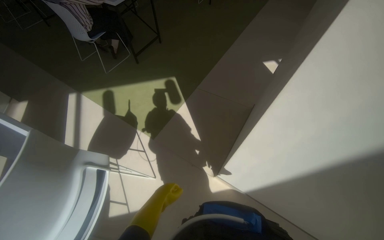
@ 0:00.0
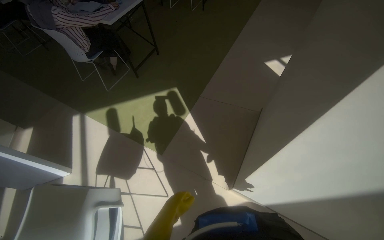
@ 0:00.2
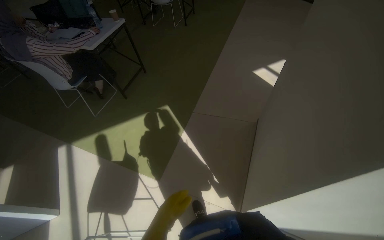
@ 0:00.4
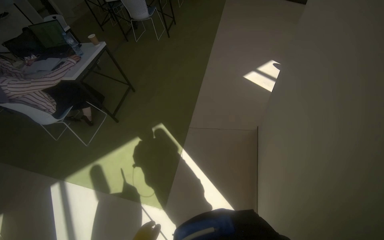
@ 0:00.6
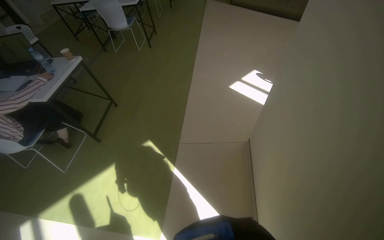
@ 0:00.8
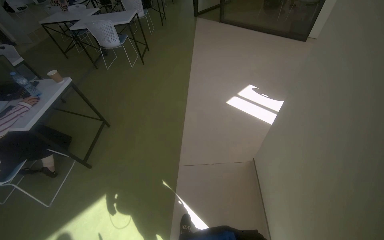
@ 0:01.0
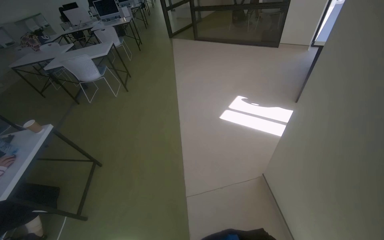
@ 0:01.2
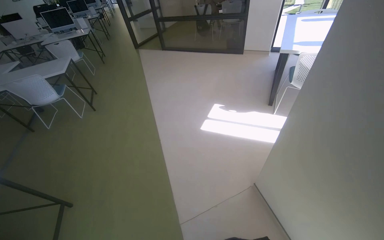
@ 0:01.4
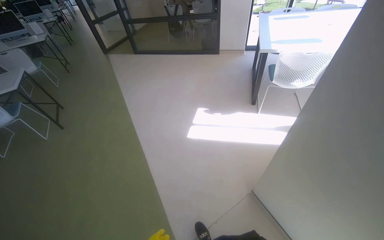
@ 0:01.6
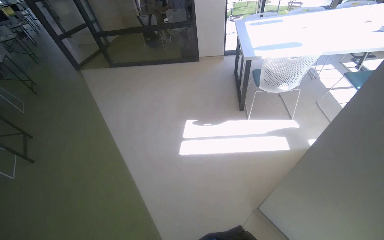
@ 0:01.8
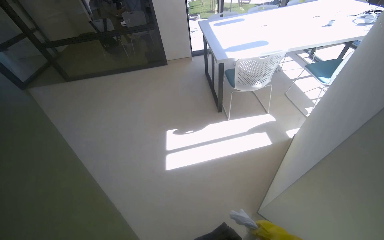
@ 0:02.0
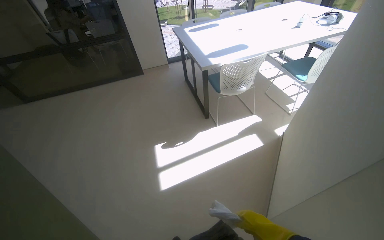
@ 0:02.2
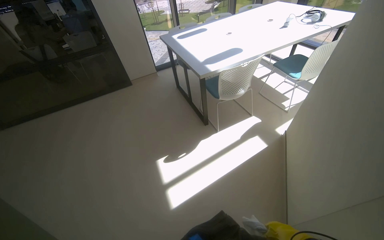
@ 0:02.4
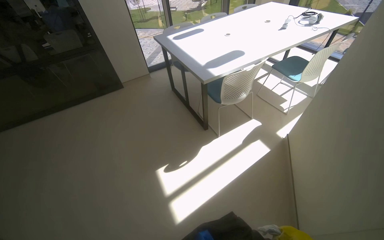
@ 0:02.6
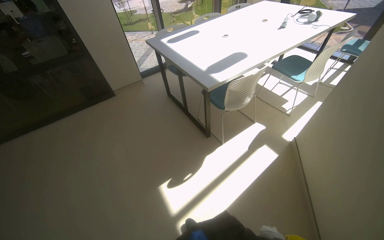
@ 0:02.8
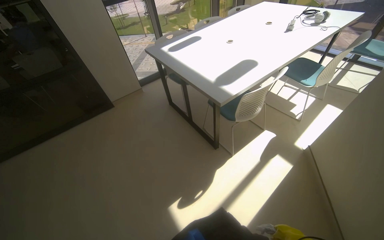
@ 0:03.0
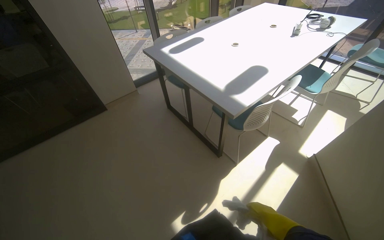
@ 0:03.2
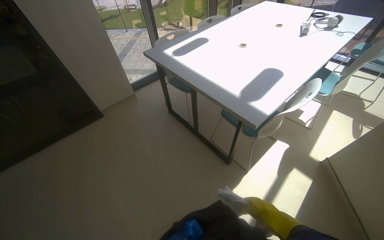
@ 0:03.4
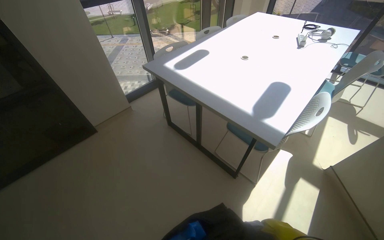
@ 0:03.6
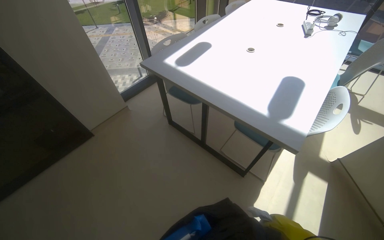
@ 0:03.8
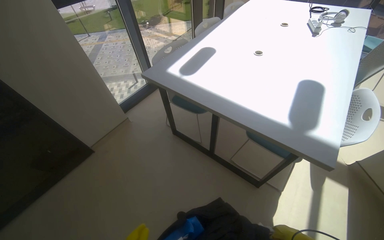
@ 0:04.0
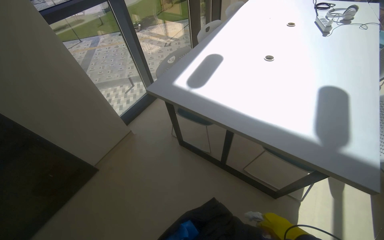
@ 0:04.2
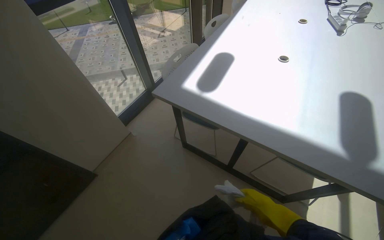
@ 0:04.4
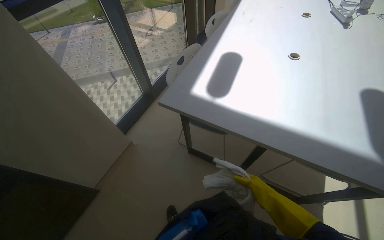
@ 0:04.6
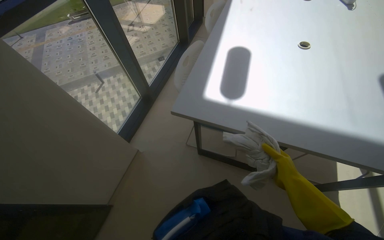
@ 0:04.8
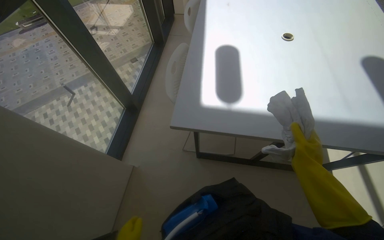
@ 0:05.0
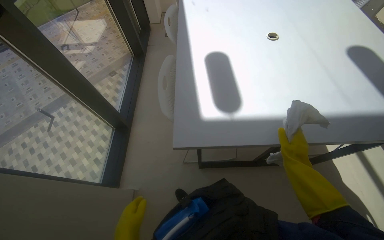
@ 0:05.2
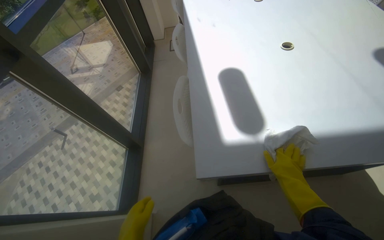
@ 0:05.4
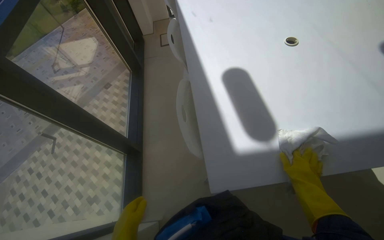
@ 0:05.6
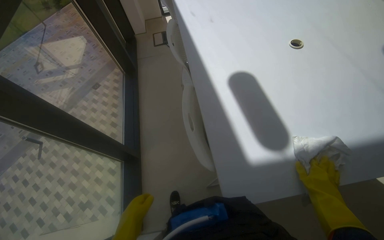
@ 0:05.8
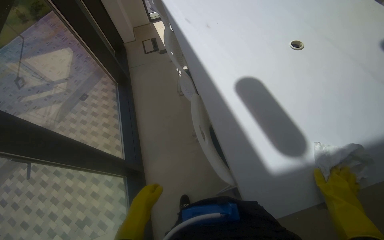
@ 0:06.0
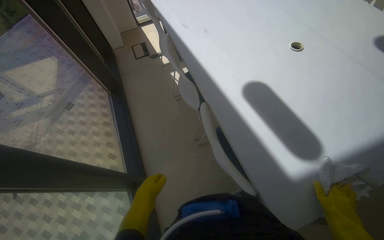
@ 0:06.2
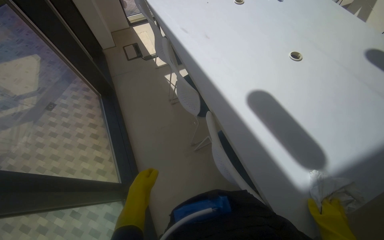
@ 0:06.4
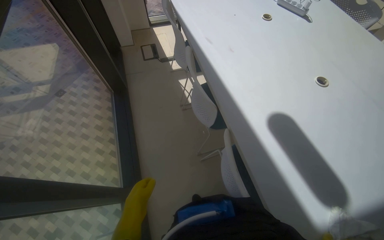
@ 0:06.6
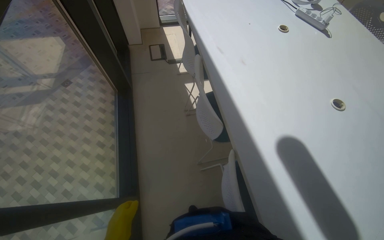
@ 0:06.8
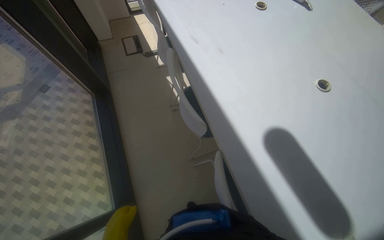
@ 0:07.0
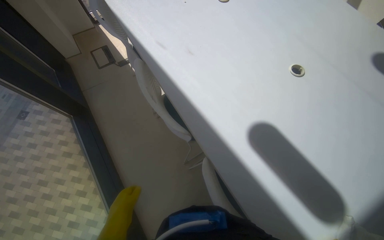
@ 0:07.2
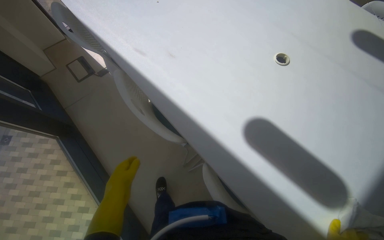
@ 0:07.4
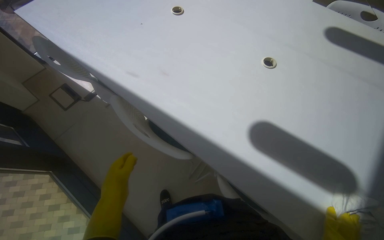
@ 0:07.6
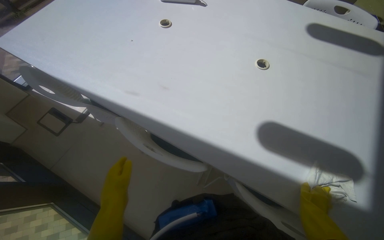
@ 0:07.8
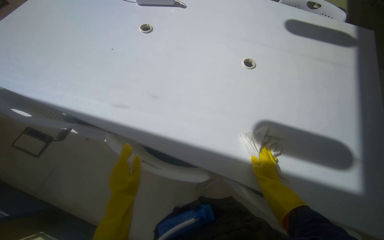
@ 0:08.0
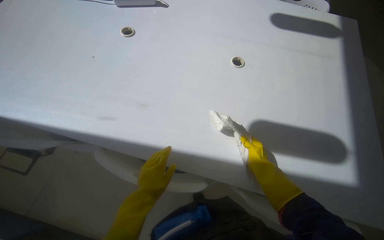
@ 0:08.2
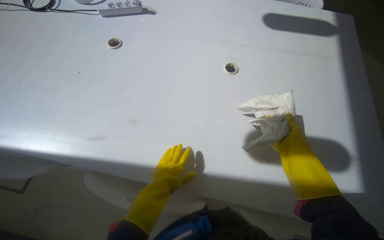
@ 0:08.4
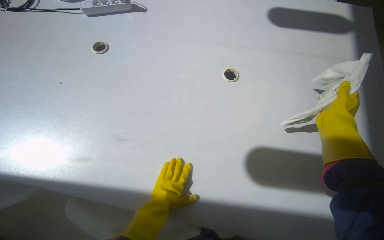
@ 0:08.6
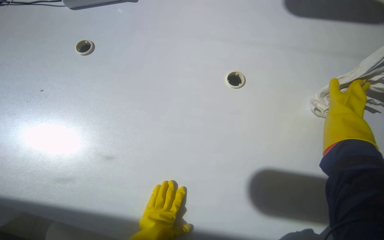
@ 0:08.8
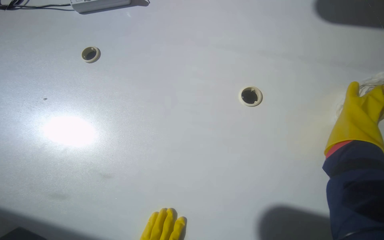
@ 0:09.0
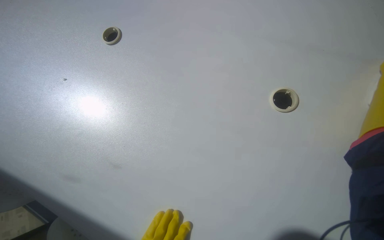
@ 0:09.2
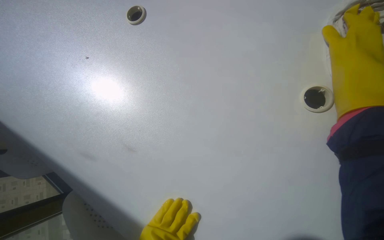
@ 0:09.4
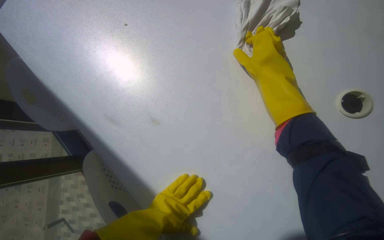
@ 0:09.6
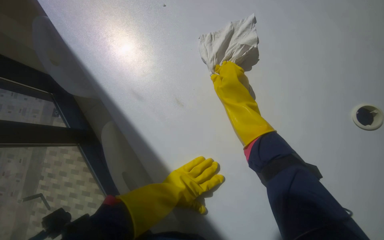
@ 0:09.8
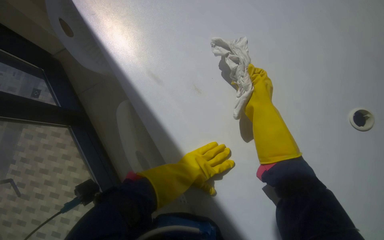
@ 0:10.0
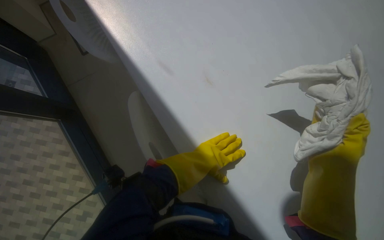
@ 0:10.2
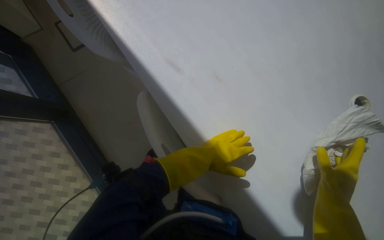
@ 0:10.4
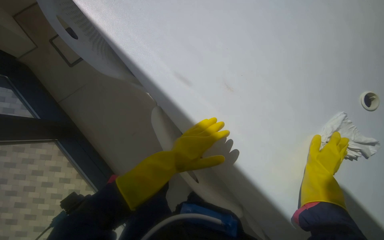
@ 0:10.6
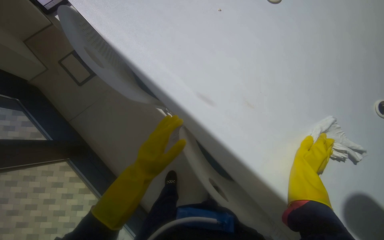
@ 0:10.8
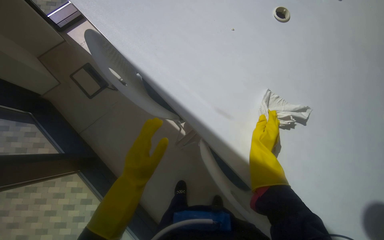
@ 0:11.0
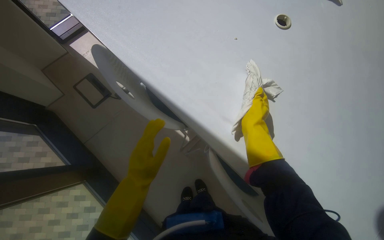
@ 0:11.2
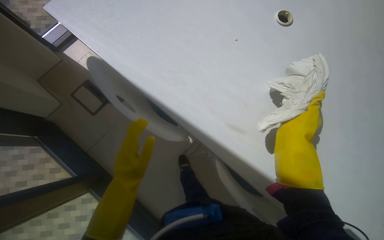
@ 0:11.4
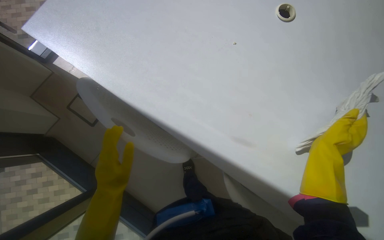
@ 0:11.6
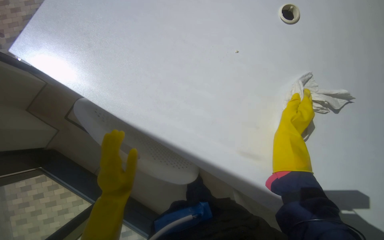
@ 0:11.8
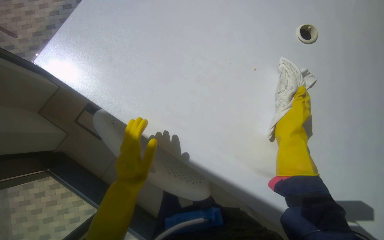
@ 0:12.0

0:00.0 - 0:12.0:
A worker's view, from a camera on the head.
Job: wiping surfaces.
The whole recording: Cleaning table surface. The worker wipes a long white table surface with a white cloth.
0:00.0 - 0:01.6: The camera is carried roughly 1 m. The wearer looks roughly 60 degrees further to the right. The wearer looks about 20 degrees further upward.
0:01.6 - 0:03.0: The wearer moves about 1 m. The wearer's head swings approximately 50 degrees to the right.
0:03.0 - 0:04.4: The head travels some 1 m. The wearer looks roughly 20 degrees further to the right.
0:04.4 - 0:06.0: The camera travels approximately 90 cm. The wearer's head swings roughly 50 degrees to the right.
0:06.0 - 0:07.6: The head travels approximately 50 cm. The wearer's head swings about 35 degrees to the right.
0:07.6 - 0:09.0: The camera is carried some 50 cm.
0:09.0 - 0:10.4: The camera pitches downward, by some 15 degrees. The scene rotates clockwise by approximately 40 degrees.
0:10.4 - 0:12.0: The camera is carried roughly 40 cm. The scene turns some 25 degrees counterclockwise in the picture.

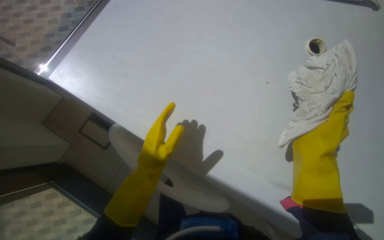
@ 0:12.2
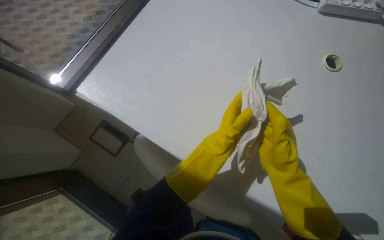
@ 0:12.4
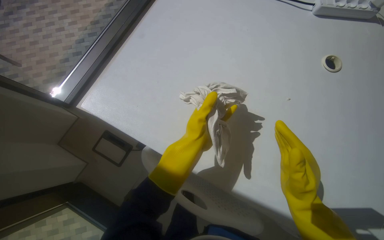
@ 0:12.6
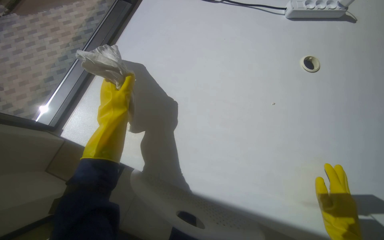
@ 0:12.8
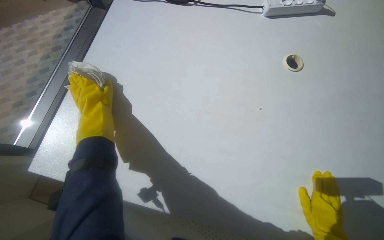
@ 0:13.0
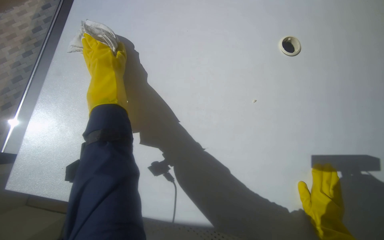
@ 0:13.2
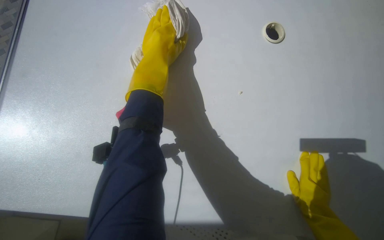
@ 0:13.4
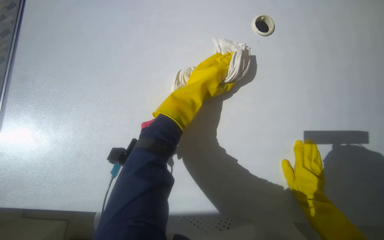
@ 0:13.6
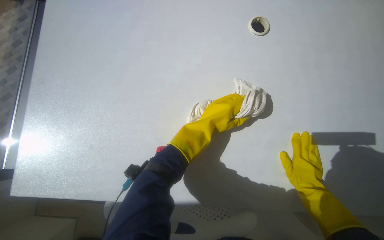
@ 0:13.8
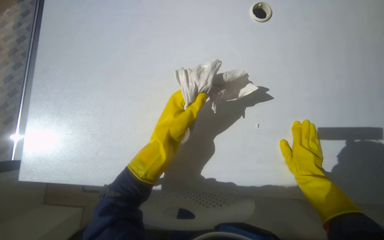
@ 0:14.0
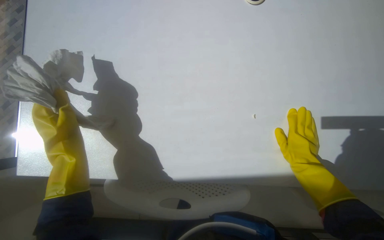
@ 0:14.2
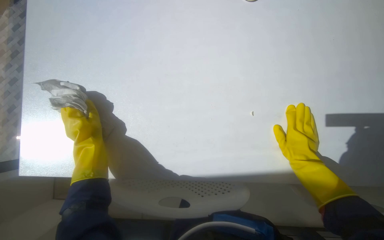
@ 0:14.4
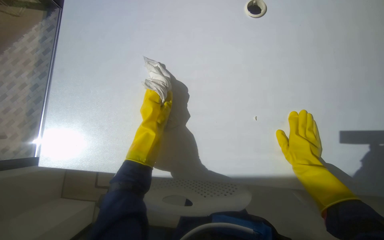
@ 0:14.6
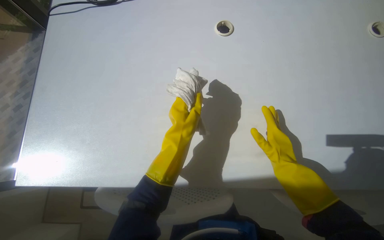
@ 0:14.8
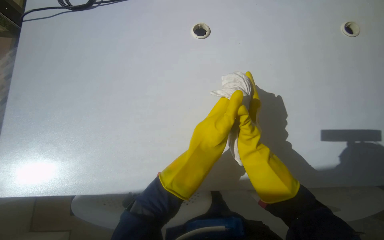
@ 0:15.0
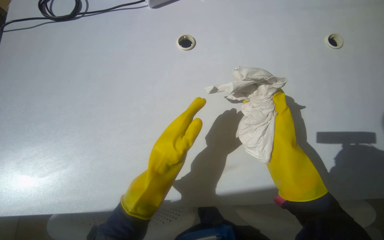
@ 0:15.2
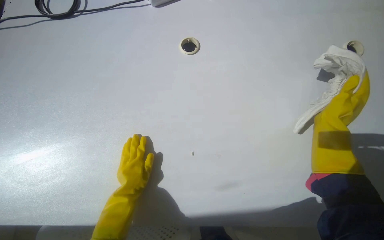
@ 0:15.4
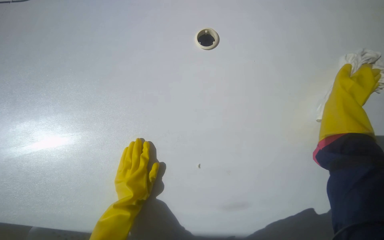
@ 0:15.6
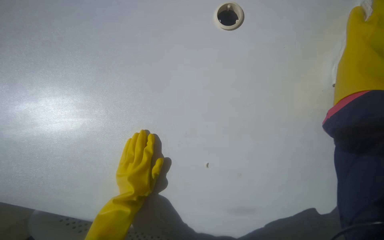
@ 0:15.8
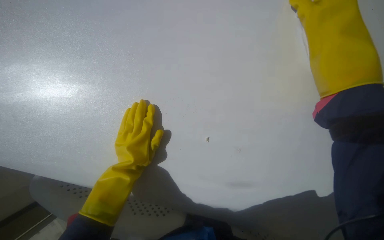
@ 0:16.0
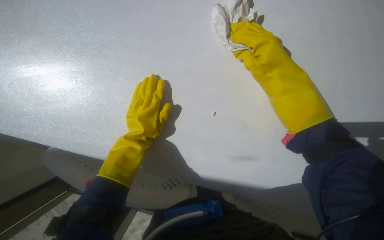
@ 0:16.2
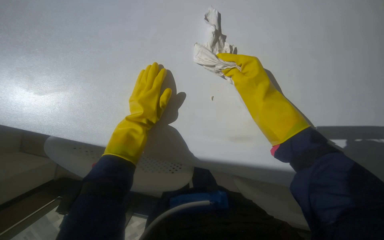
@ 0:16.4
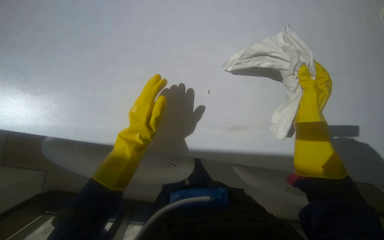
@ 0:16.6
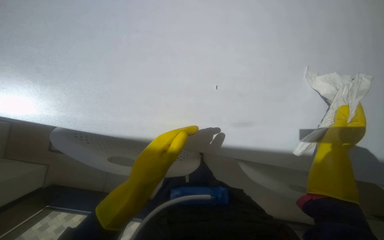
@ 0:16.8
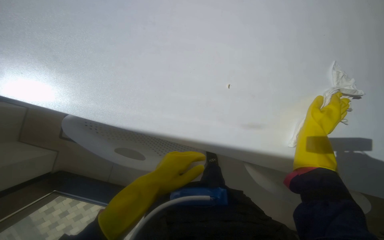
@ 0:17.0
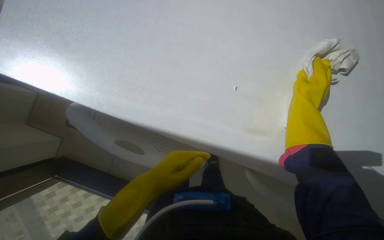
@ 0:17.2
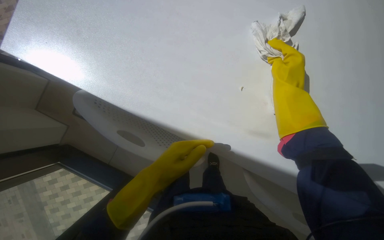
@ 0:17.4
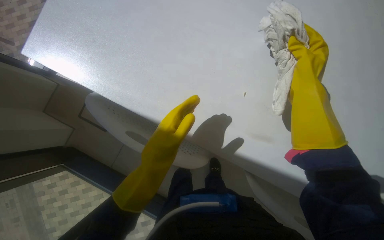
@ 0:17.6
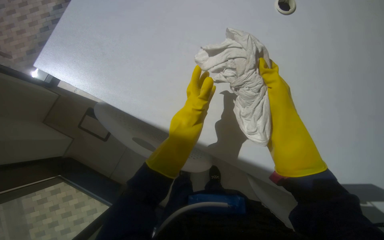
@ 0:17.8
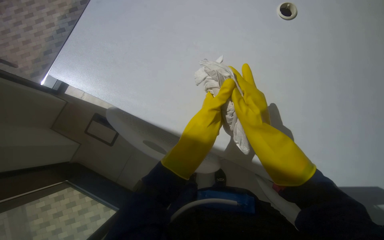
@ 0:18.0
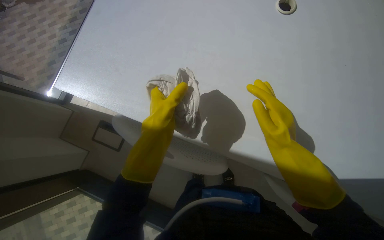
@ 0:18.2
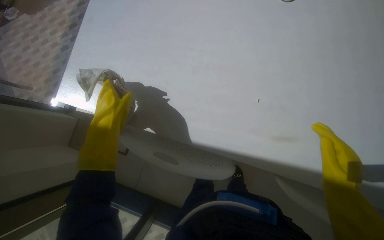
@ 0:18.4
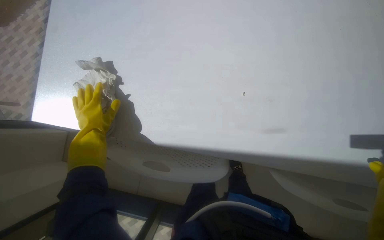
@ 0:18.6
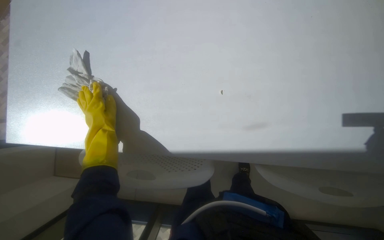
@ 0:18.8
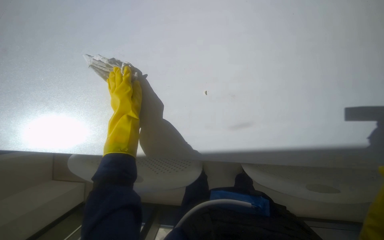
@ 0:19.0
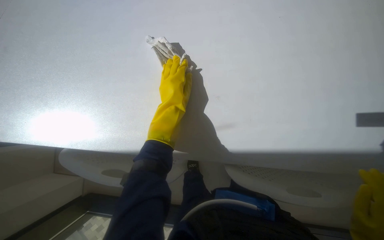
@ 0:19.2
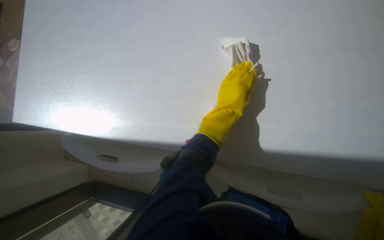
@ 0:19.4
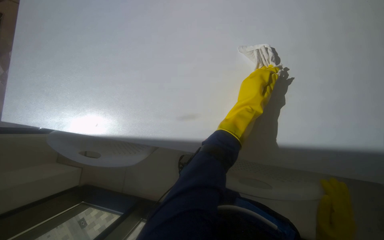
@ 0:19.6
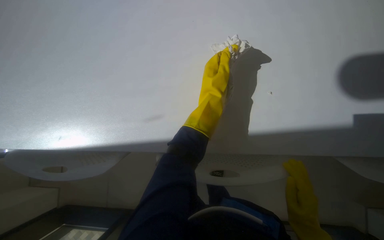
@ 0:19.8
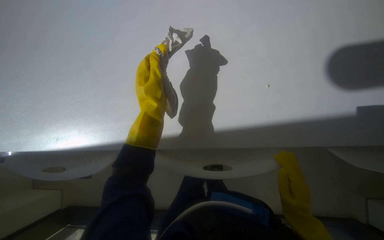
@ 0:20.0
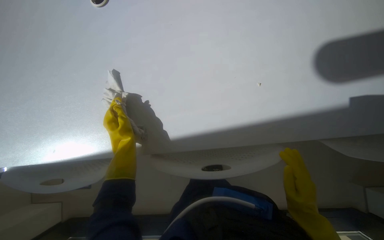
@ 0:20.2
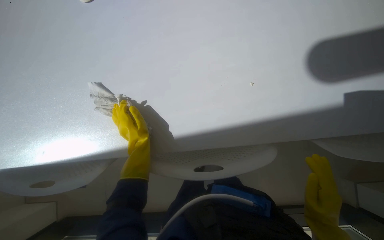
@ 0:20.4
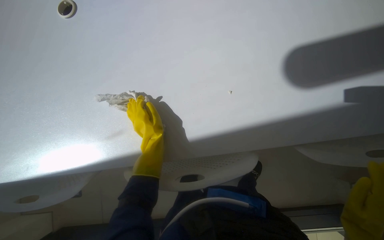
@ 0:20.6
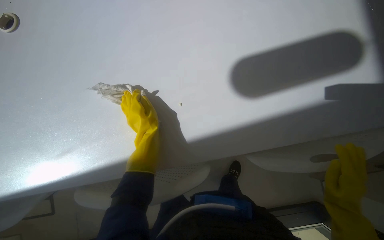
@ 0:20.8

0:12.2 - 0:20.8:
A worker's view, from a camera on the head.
Job: wiping surfaces.
The whole recording: Cleaning table surface. The worker wipes a long white table surface with a white cloth.
0:12.2 - 0:13.6: The left hand swings left and right, some 30 cm each way, with 2 reversals. The right hand moves down the picture, about 15 cm.
0:13.6 - 0:15.0: The right hand shifts some 25 cm up the picture and to the left. Meanwhile the left hand goes some 15 cm down the picture and nearer to the camera, and reaches roughly 30 cm to the left, then returns.
0:15.0 - 0:16.6: The camera pitches downward, by approximately 15 degrees. The left hand goes about 15 cm to the left.
0:16.6 - 0:18.0: The right hand travels to the left by some 25 cm.
0:18.0 - 0:19.4: The left hand goes to the left and returns, about 30 cm each way.
0:19.4 - 0:20.8: The left hand goes about 25 cm to the left, down the picture and nearer to the camera.
